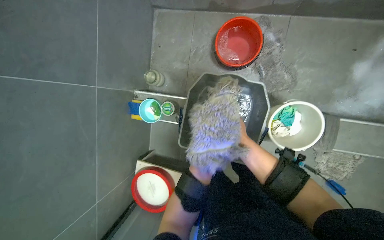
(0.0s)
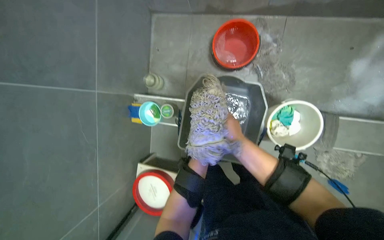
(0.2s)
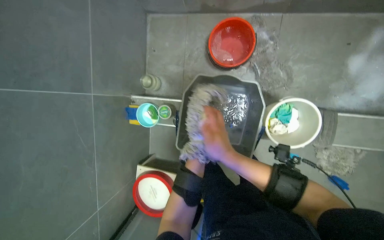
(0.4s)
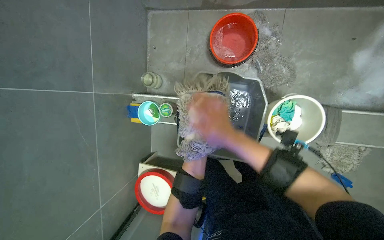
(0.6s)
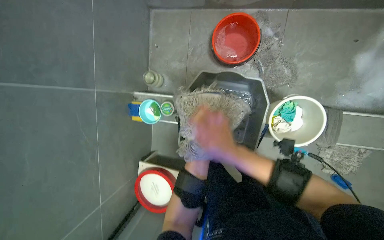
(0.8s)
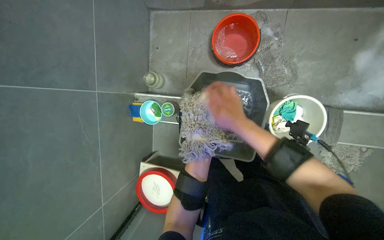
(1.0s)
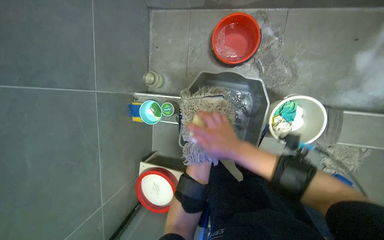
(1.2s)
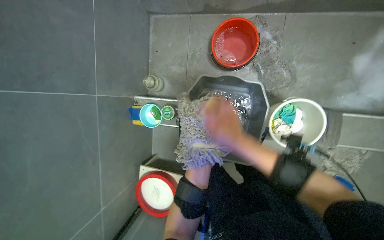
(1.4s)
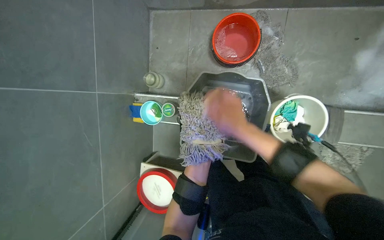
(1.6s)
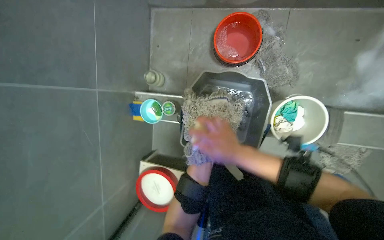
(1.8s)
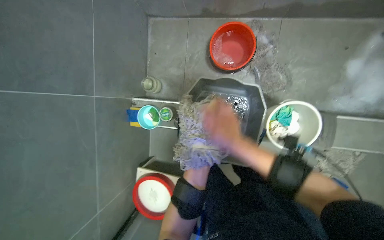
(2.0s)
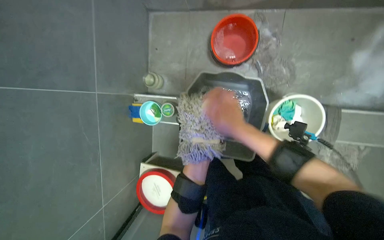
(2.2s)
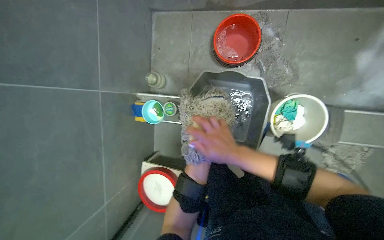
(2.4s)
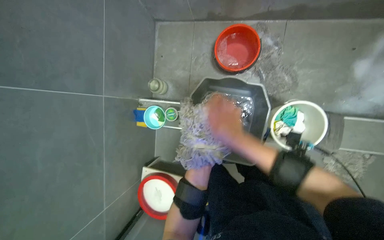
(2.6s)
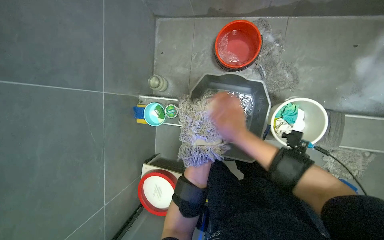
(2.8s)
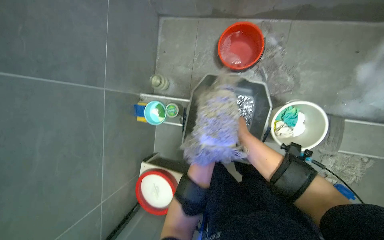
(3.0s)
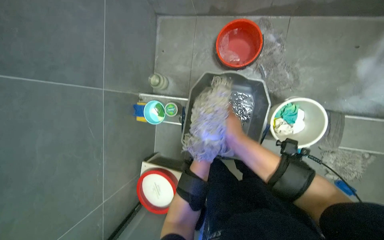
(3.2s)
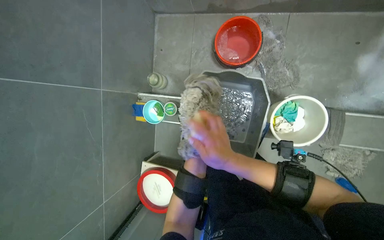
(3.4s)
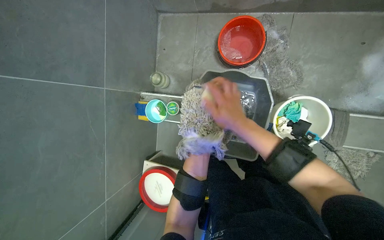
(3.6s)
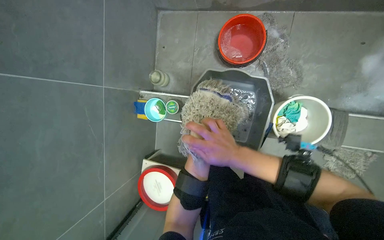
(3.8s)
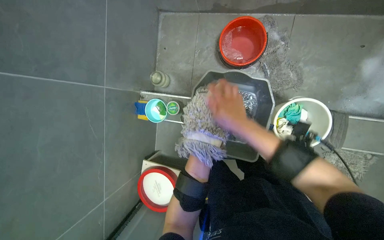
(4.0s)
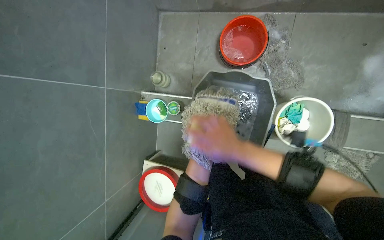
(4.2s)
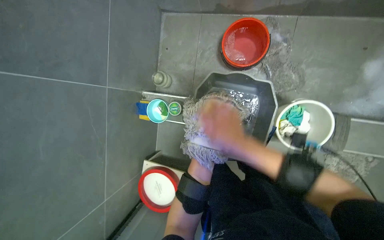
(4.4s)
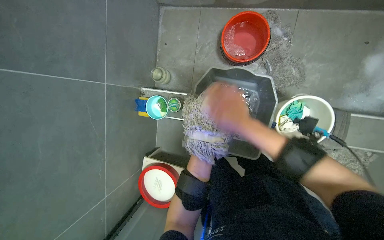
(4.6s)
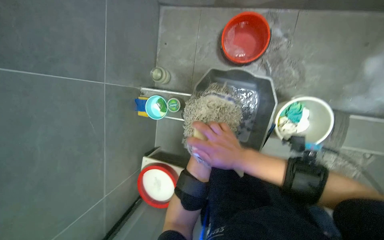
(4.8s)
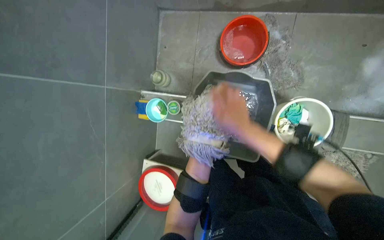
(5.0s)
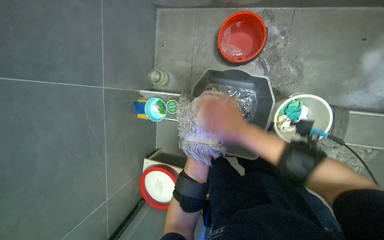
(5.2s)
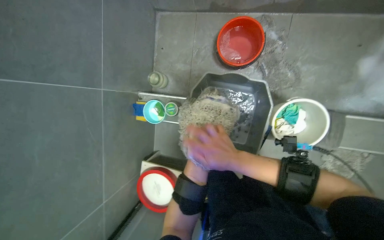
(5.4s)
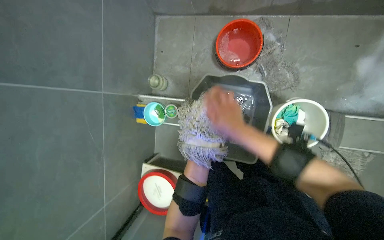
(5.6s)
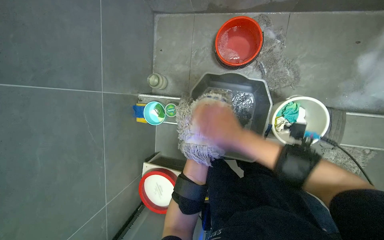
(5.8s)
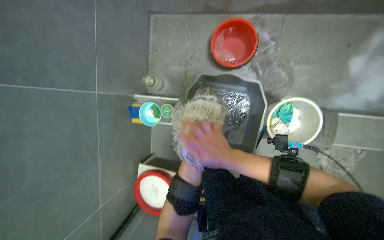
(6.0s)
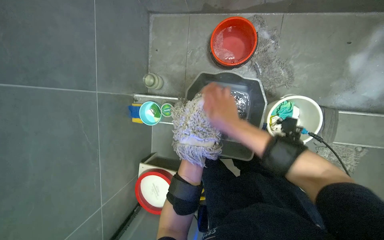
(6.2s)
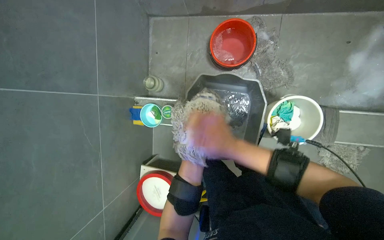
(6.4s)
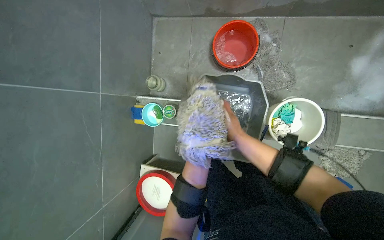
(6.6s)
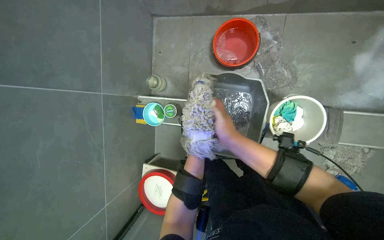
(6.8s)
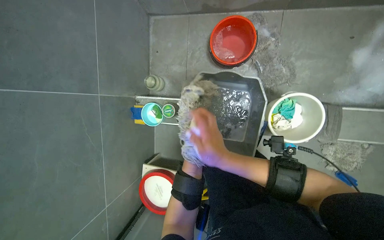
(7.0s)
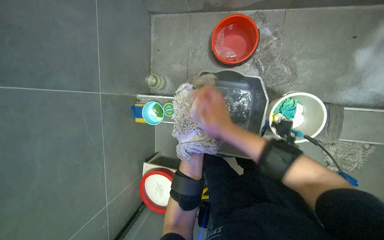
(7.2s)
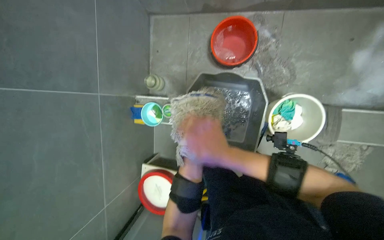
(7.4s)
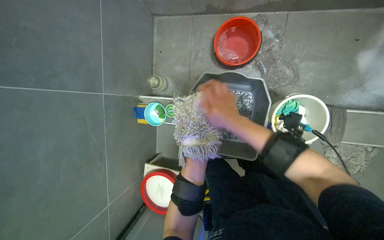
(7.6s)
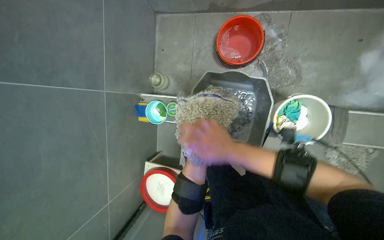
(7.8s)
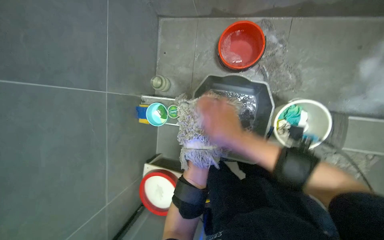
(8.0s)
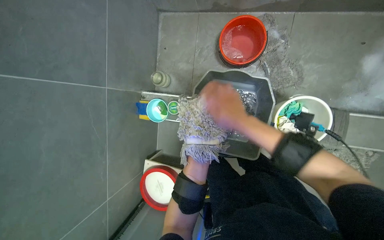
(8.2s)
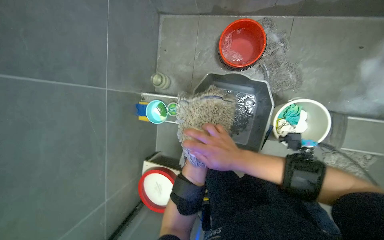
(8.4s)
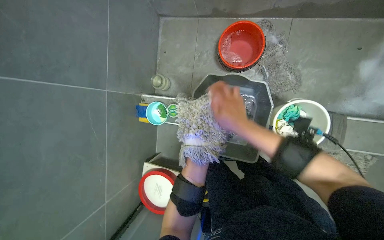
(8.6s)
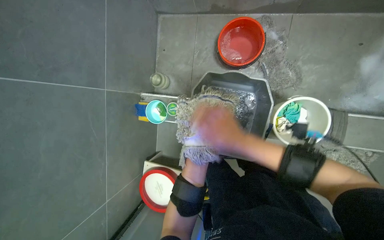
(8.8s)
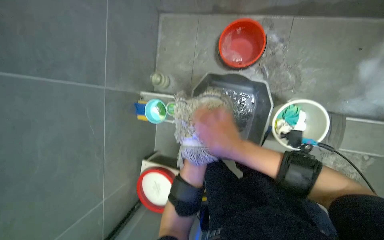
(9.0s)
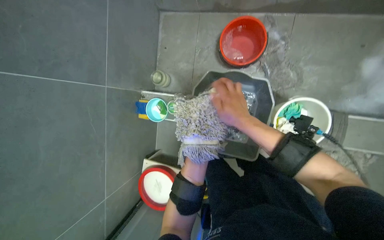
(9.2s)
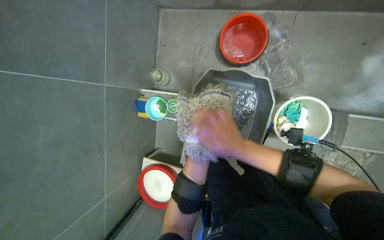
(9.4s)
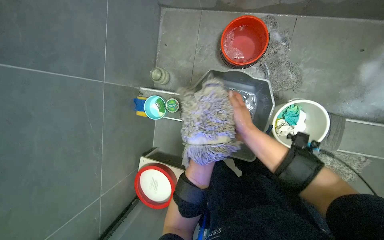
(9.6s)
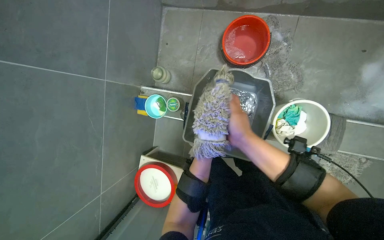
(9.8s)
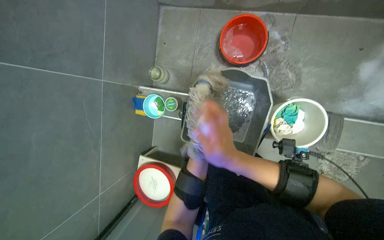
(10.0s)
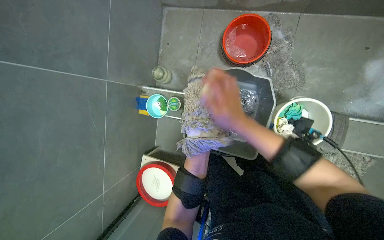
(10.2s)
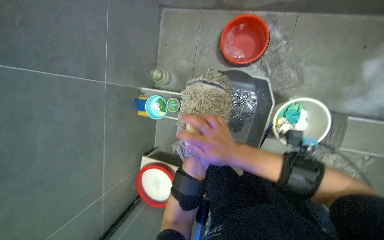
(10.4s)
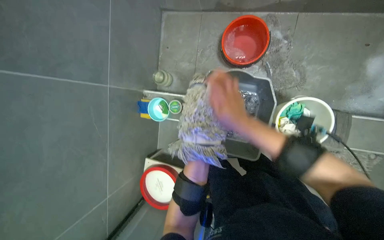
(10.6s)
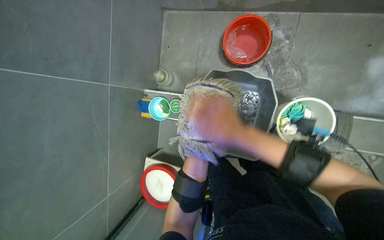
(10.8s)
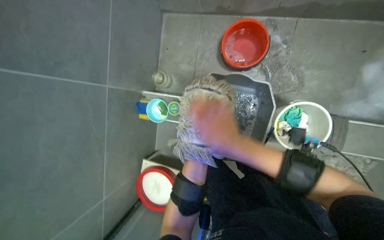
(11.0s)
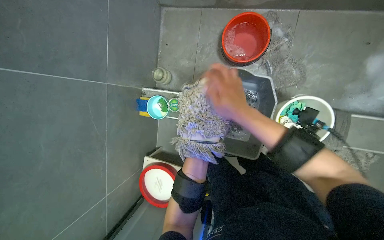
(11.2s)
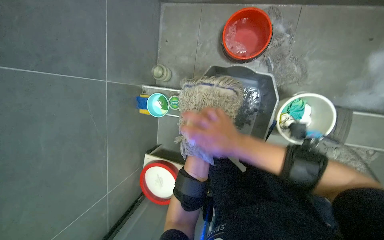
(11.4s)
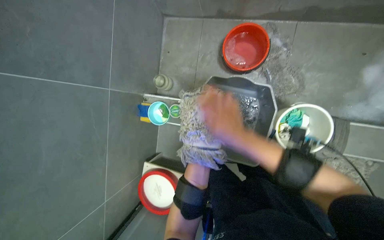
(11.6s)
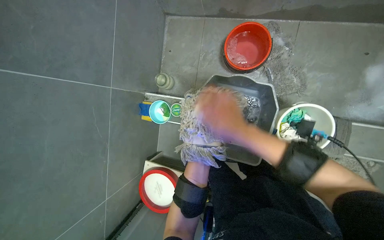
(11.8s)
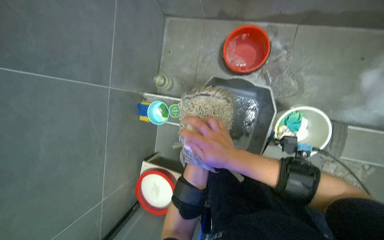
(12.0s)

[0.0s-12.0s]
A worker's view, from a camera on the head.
Job: preparing cleaning supplies.
The whole recording: Washing mop head in bucket. The worker removes the mop head and washes it thoroughly in a bucket.
0.0s to 1.6s: The left hand travels nearer to the camera and to the left by about 30 cm.
1.6s to 3.0s: The left hand heads farther from the camera and to the right, covering approximately 20 cm.

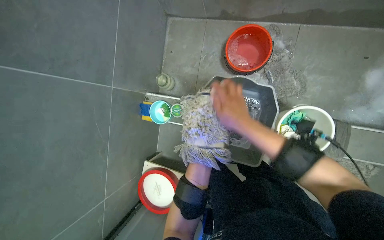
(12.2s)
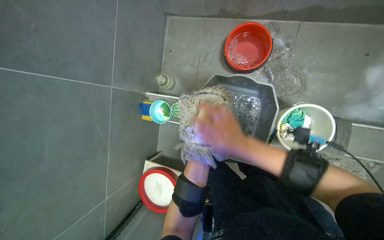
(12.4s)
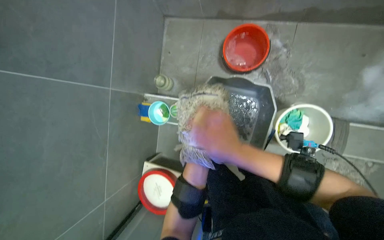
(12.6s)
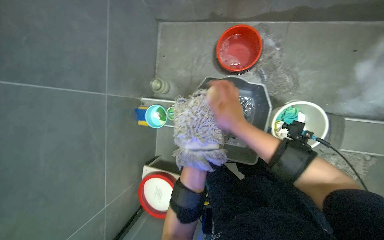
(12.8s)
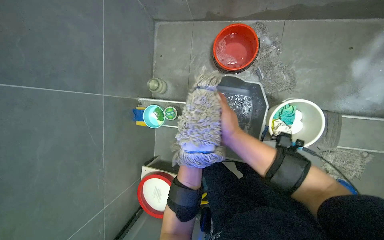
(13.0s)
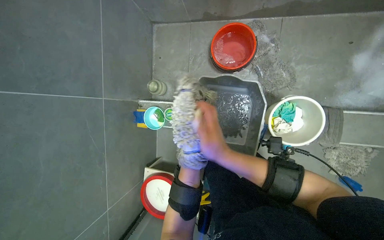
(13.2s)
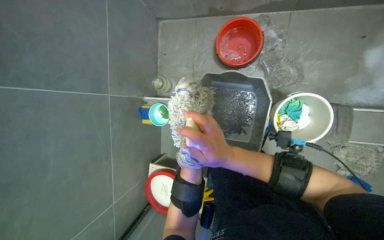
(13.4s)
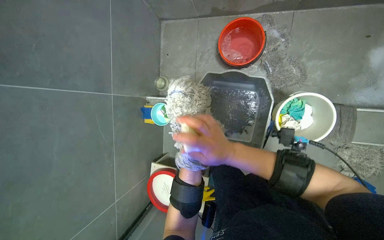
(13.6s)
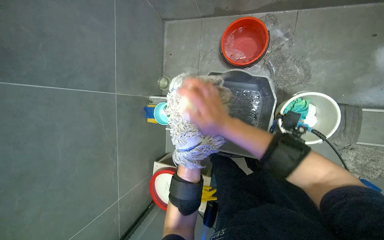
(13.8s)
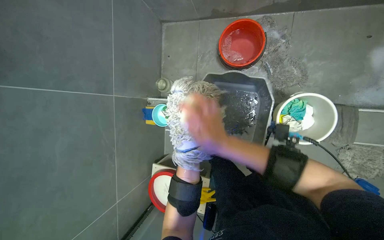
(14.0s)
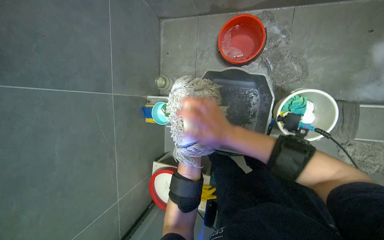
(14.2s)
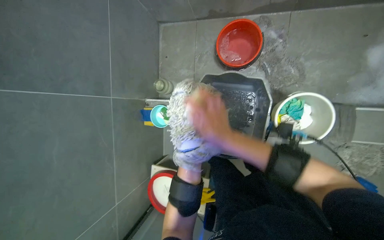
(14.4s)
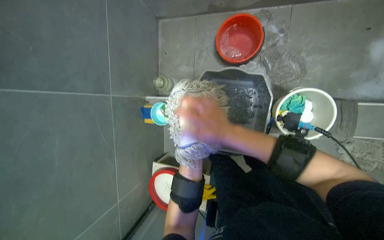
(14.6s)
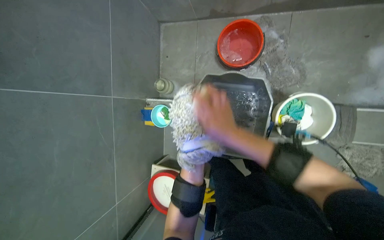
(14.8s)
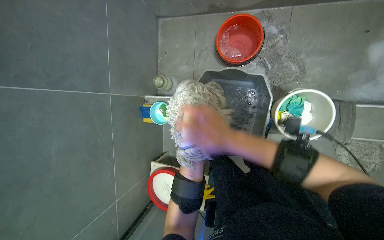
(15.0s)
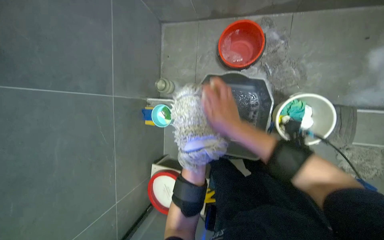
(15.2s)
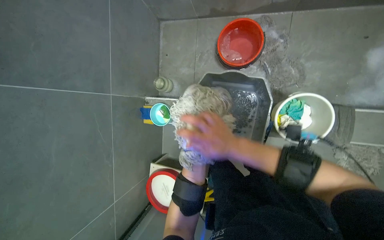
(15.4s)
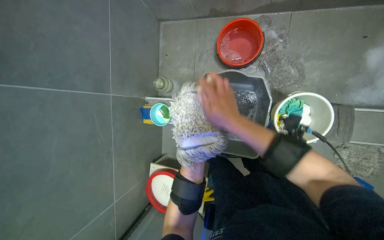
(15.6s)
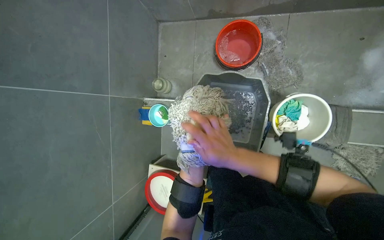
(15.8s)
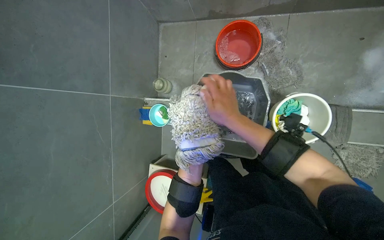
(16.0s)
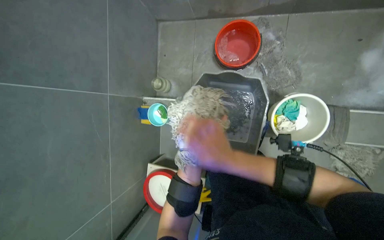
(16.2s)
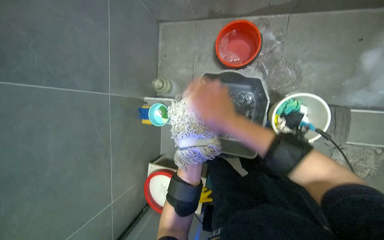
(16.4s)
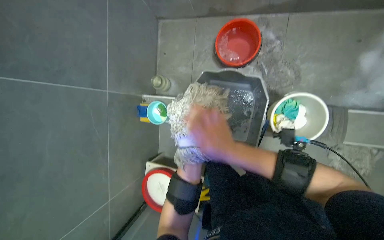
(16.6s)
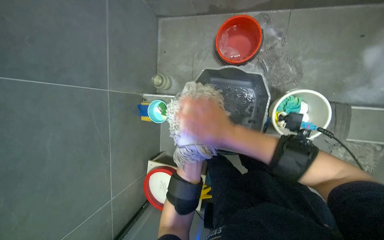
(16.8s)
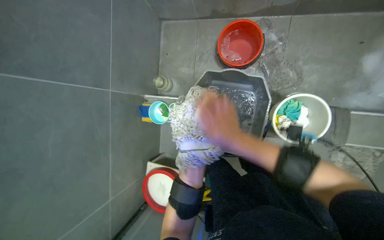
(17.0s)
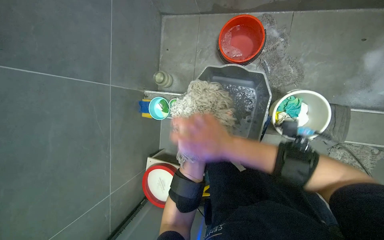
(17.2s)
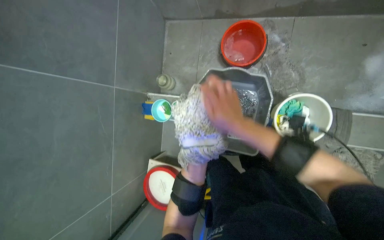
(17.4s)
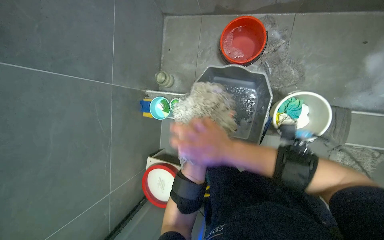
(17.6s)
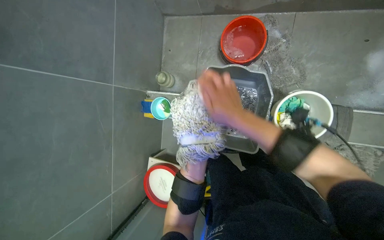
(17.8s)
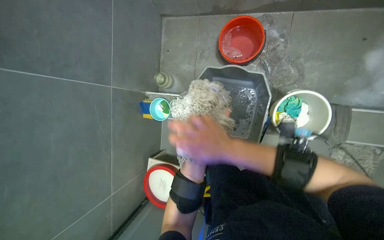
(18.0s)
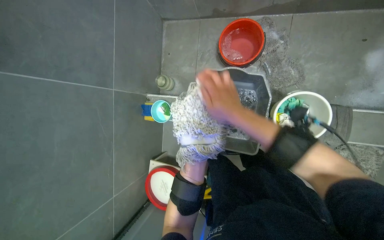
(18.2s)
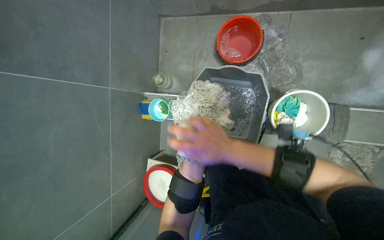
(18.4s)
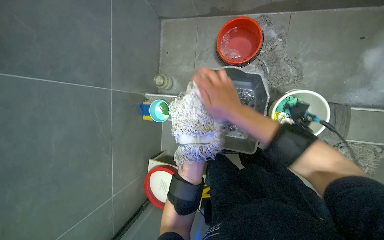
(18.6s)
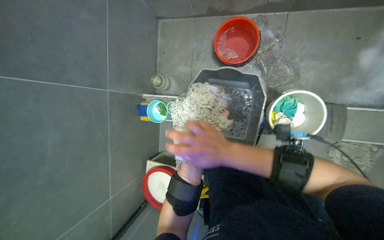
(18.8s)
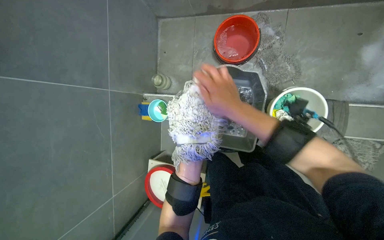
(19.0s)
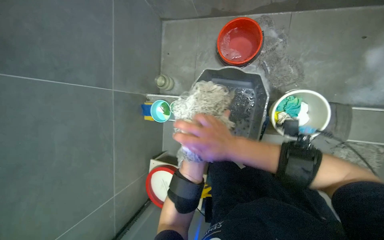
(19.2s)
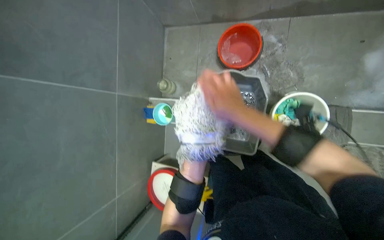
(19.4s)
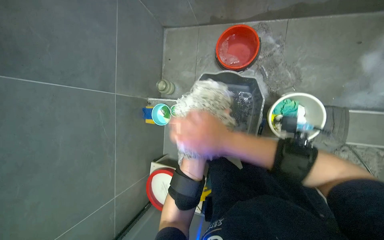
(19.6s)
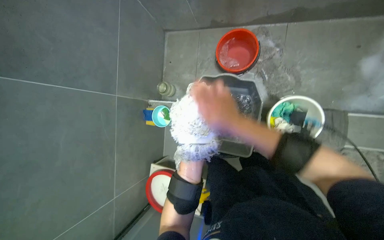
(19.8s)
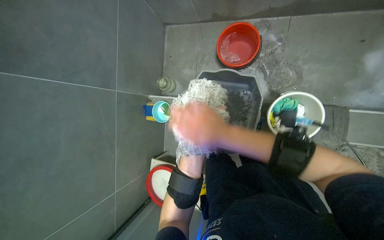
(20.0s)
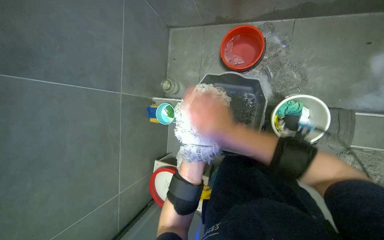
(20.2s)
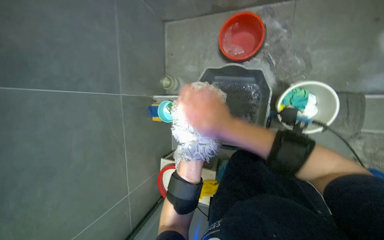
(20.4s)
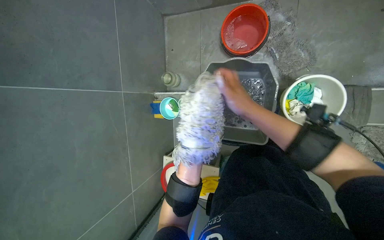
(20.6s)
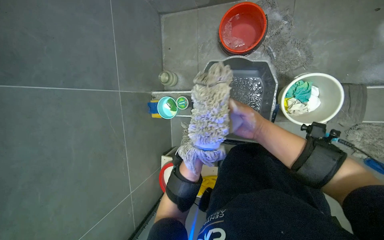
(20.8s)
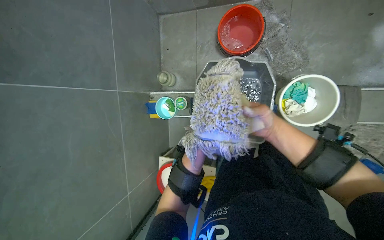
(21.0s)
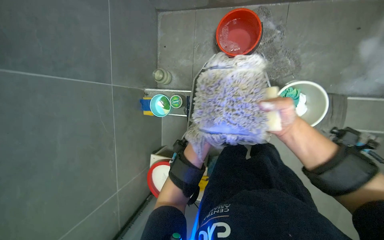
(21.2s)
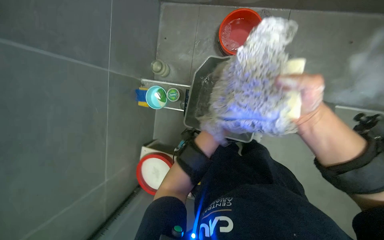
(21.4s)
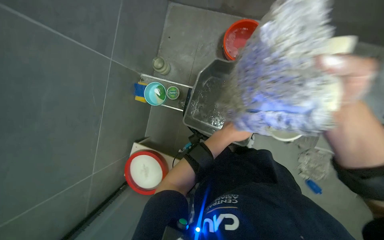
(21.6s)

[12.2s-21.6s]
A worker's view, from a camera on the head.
Job: preparing cleaning supplies.
The whole recording: Washing mop head in bucket. The worker removes the mop head and washes it thoroughly in a bucket.
18.4s to 20.0s: The right hand swings up and down the picture, about 10 cm each way, with 4 reversals.
